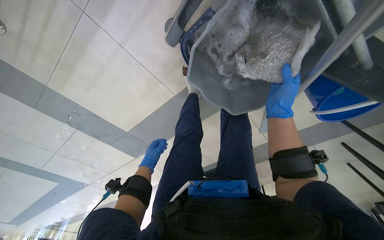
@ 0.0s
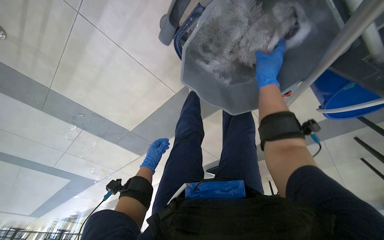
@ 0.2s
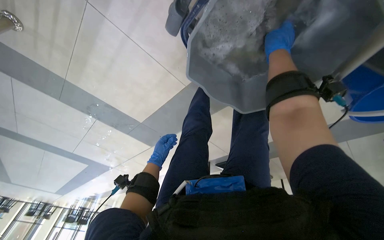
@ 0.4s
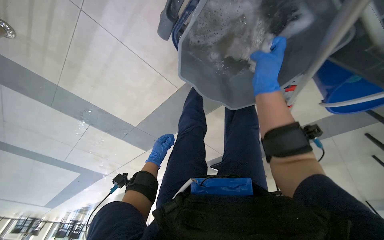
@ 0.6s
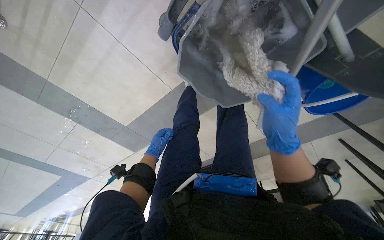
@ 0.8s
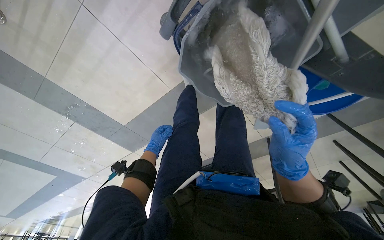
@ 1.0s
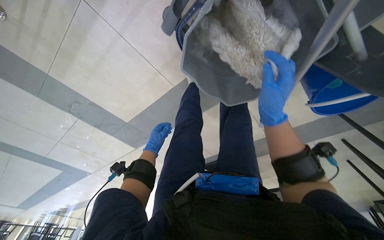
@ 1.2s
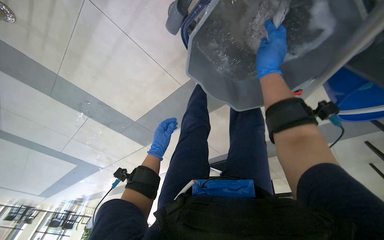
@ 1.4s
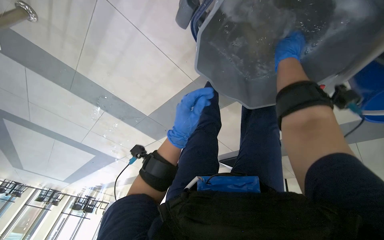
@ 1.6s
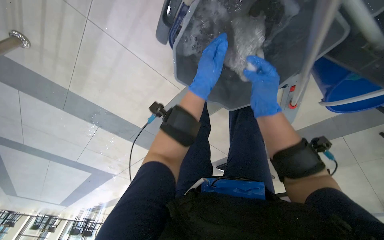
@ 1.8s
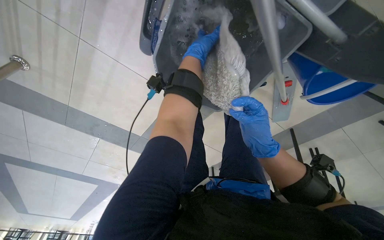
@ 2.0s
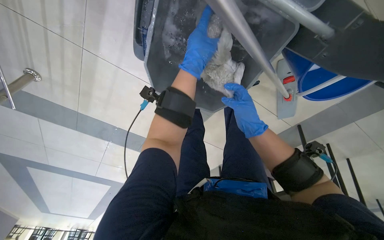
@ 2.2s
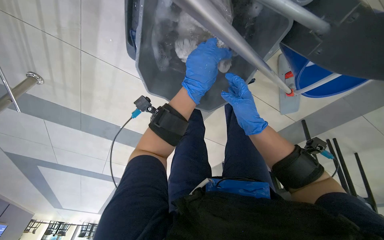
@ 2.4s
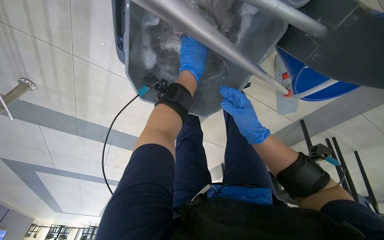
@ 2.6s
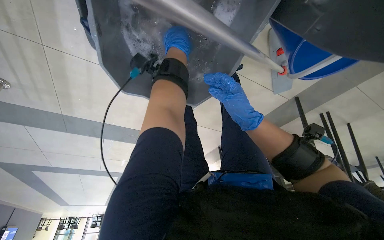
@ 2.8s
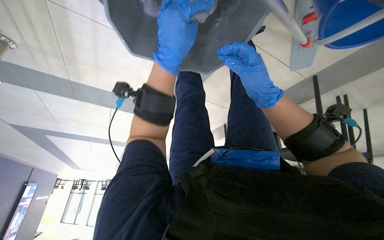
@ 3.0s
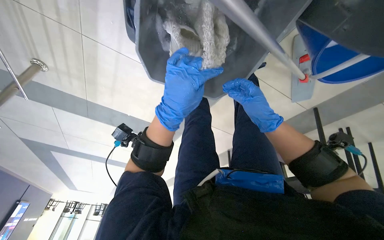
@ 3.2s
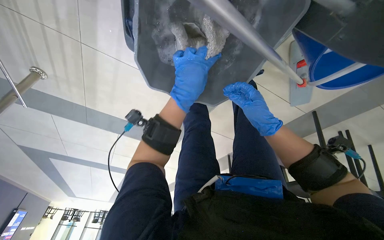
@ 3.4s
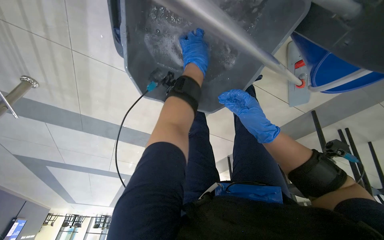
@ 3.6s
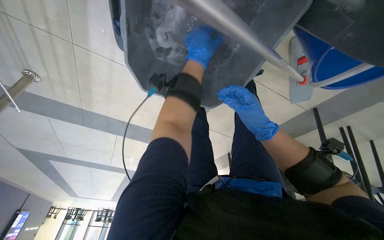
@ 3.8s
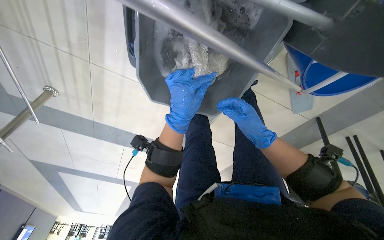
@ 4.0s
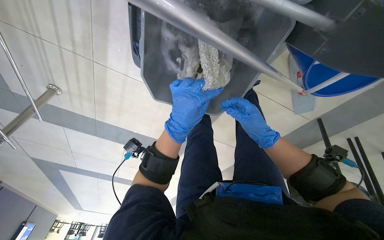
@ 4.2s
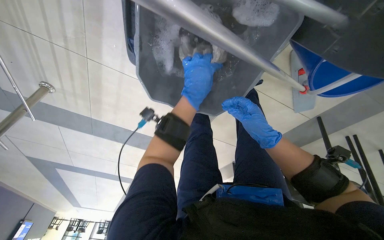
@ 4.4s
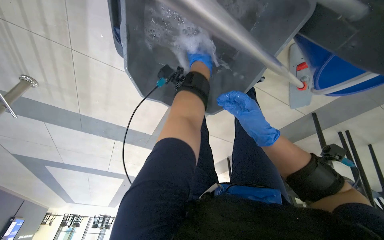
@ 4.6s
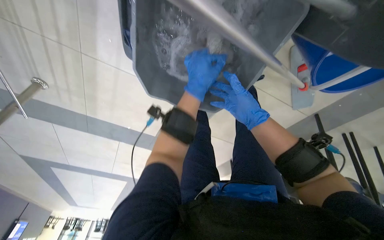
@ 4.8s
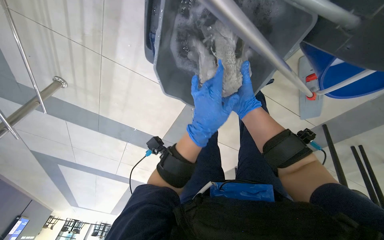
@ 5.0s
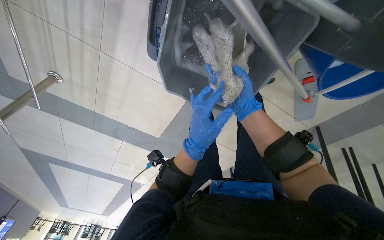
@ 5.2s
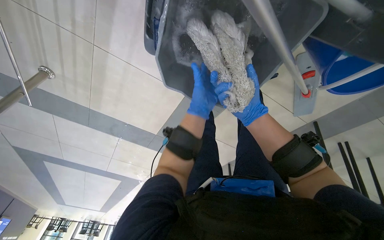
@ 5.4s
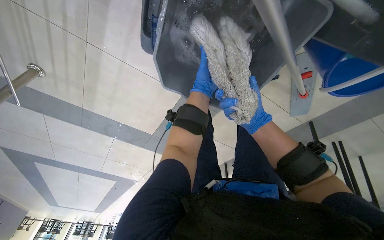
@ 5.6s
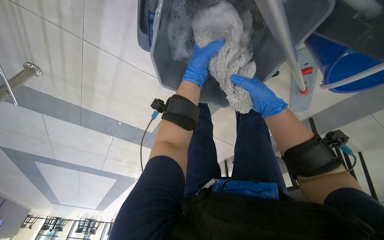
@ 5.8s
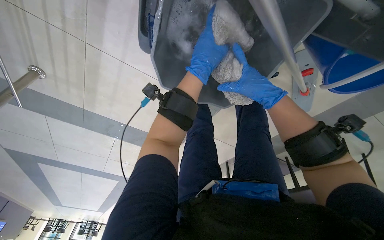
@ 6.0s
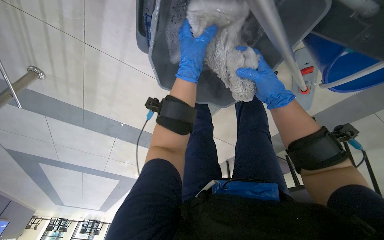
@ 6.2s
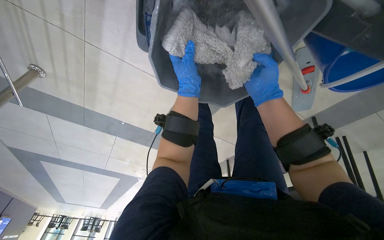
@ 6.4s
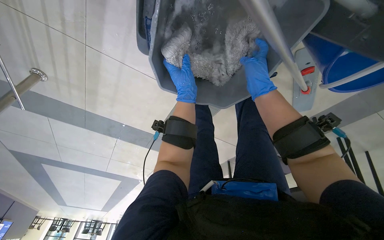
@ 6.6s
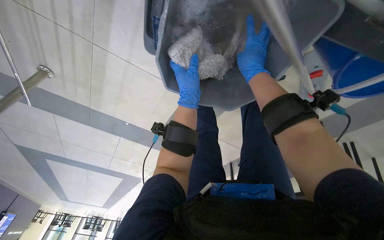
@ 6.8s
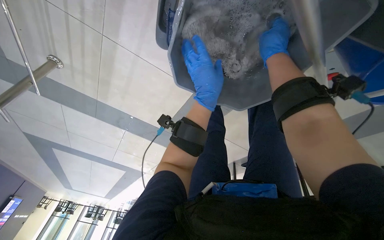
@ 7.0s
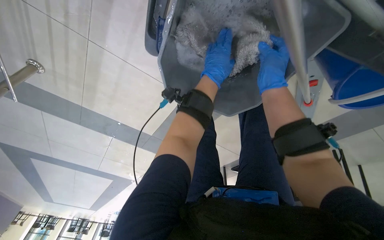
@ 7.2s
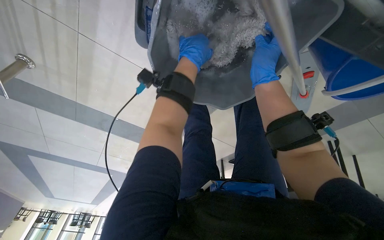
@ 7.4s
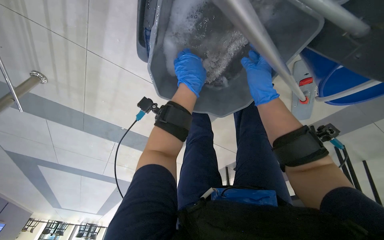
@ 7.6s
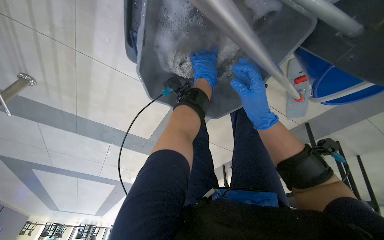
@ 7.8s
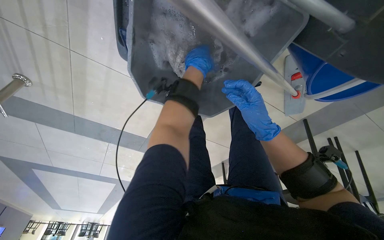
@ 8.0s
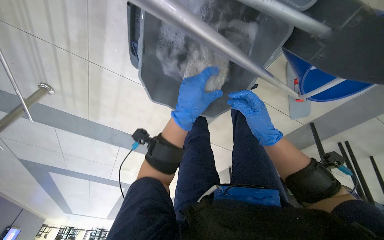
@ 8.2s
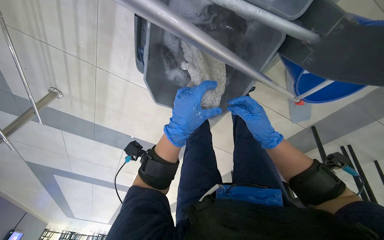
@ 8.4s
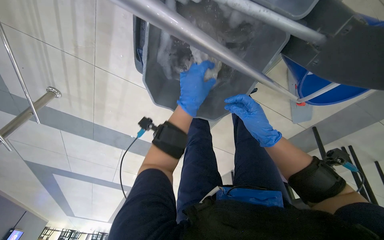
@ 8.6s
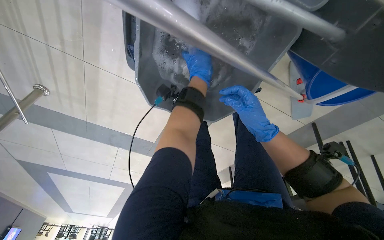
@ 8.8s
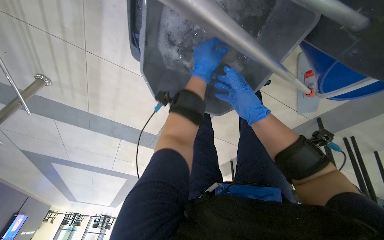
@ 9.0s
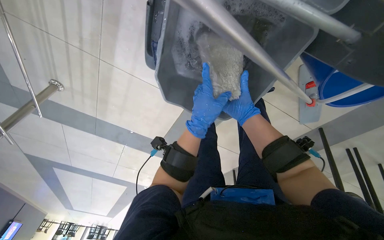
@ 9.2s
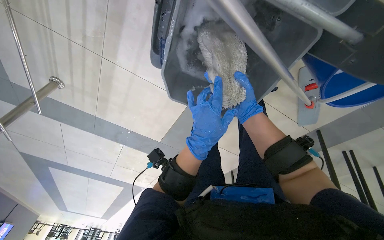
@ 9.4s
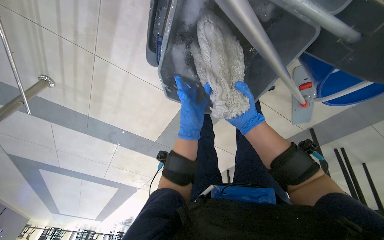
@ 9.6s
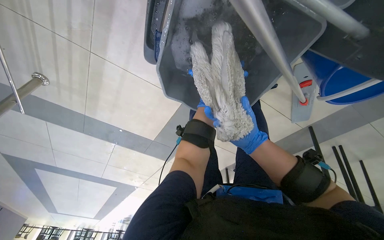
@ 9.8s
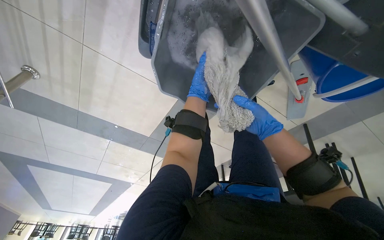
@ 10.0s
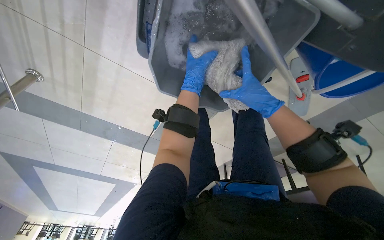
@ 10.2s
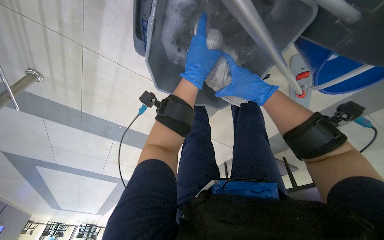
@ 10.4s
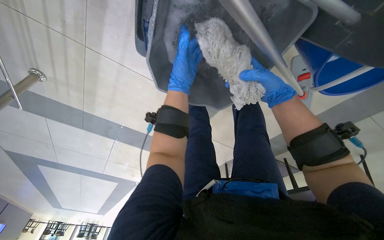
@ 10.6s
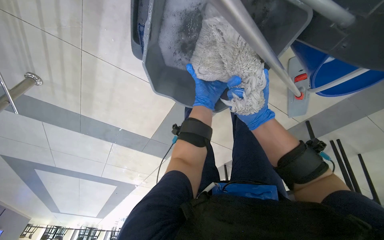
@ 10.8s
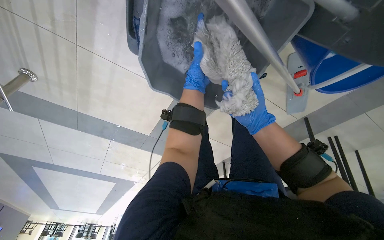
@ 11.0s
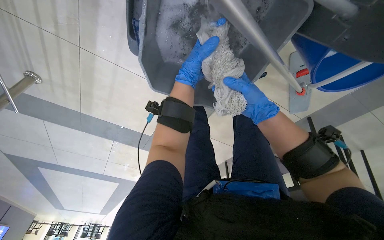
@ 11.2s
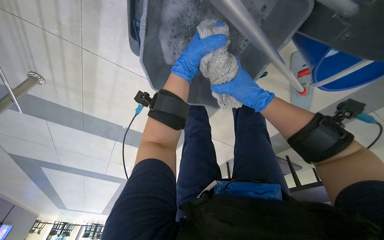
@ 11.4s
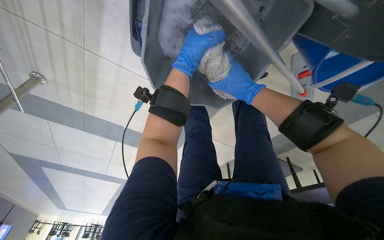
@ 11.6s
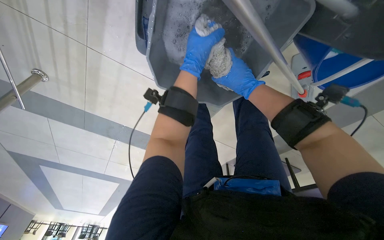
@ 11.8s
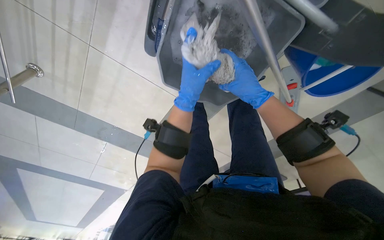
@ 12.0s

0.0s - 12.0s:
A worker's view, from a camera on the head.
Job: mopping floor.
The whole recording: Mopping floor with cleaning cart. The worker mops the floor, occasionally picking up debris and wringing the mop head using the cleaning cart.
0.0s - 1.6s: The right hand goes up and down the picture, some 30 cm each way, reversing 2 times. The left hand travels nearer to the camera, to the right and up the picture by approximately 30 cm.
1.6s - 3.0s: The right hand shifts approximately 20 cm down the picture, while the left hand moves up and down the picture over roughly 30 cm, changing direction 3 times.
3.0s - 4.4s: The view tips upward by about 15 degrees. The left hand moves up and down the picture over approximately 25 cm, changing direction 3 times.
4.4s - 6.0s: The right hand swings up and down the picture, approximately 15 cm each way, with 2 reversals, while the left hand goes up and down the picture, some 25 cm each way, reversing 2 times.
6.0s - 7.6s: The left hand reaches approximately 5 cm down the picture, then returns. The right hand goes up the picture and returns, roughly 15 cm each way.
7.6s - 9.0s: The left hand moves up and down the picture over about 20 cm, changing direction 2 times.
10.4s - 12.0s: The left hand moves down the picture, roughly 10 cm, and moves some 15 cm farther from the camera and comes back; the right hand travels down the picture and back again, approximately 10 cm each way.

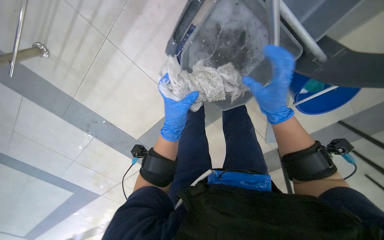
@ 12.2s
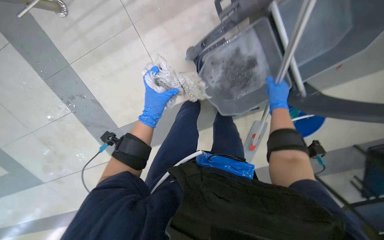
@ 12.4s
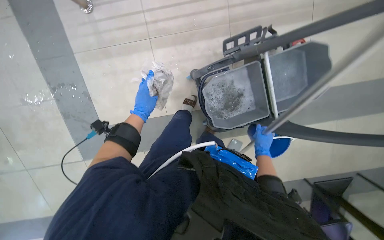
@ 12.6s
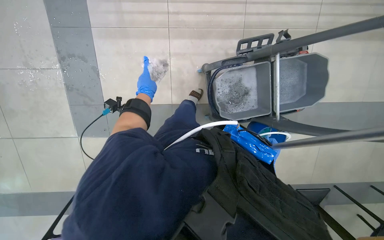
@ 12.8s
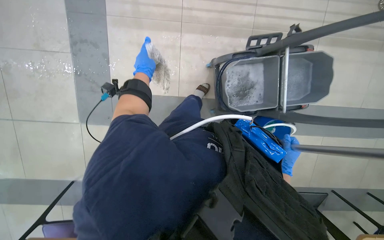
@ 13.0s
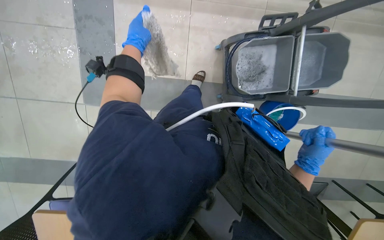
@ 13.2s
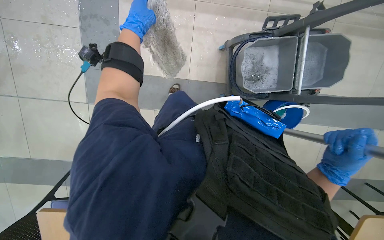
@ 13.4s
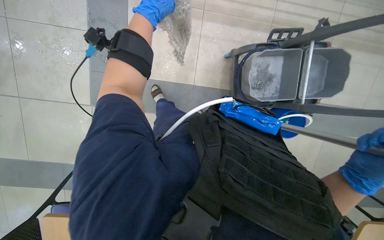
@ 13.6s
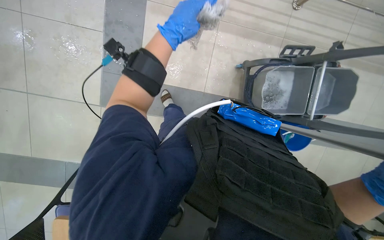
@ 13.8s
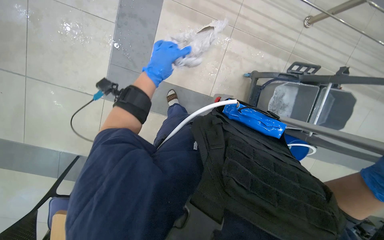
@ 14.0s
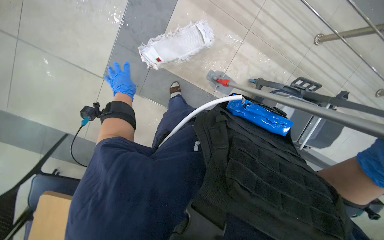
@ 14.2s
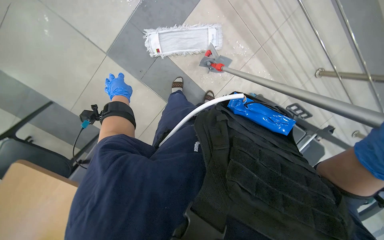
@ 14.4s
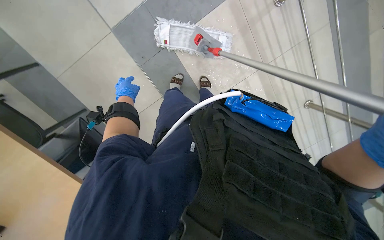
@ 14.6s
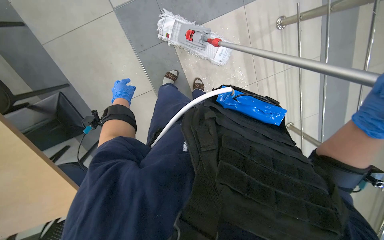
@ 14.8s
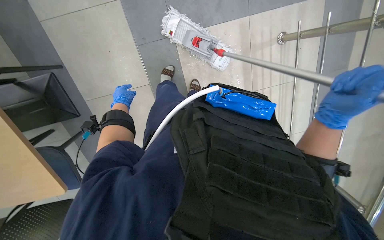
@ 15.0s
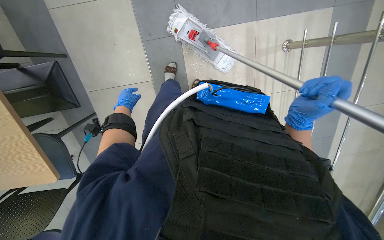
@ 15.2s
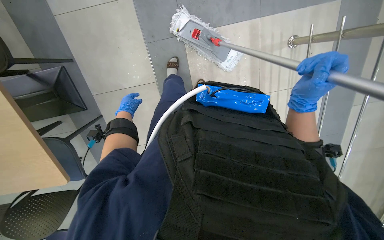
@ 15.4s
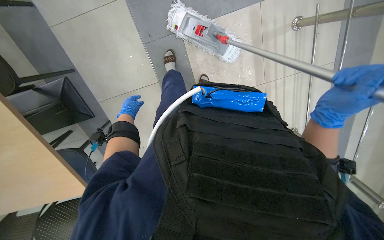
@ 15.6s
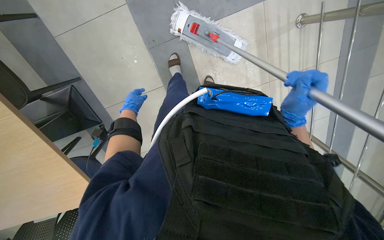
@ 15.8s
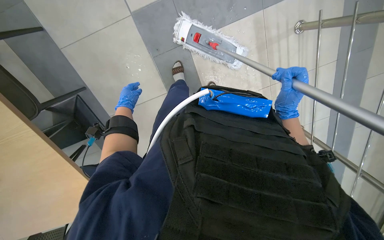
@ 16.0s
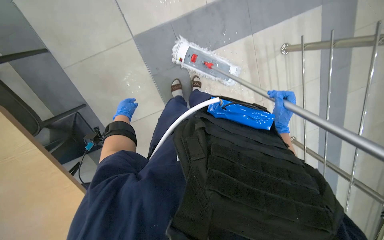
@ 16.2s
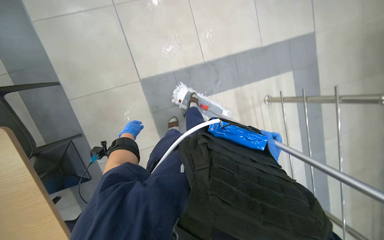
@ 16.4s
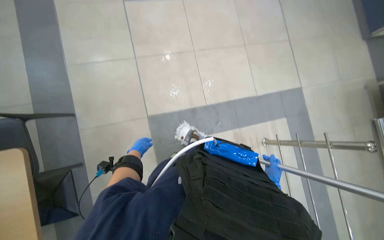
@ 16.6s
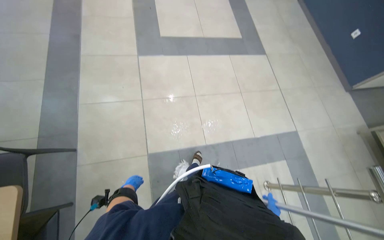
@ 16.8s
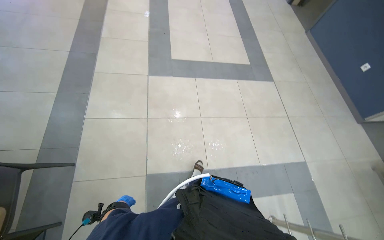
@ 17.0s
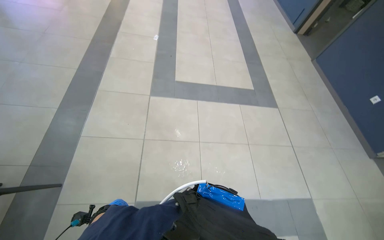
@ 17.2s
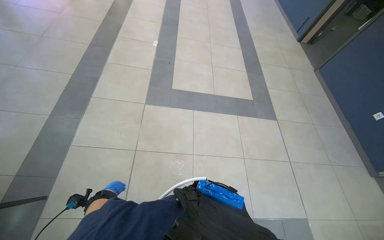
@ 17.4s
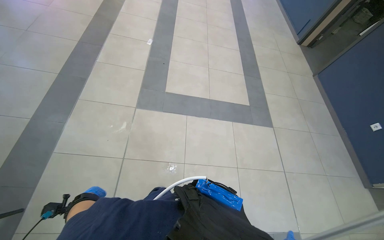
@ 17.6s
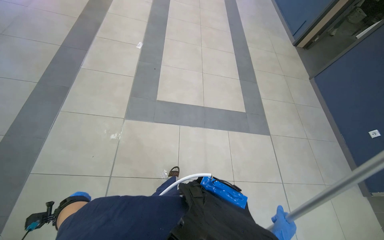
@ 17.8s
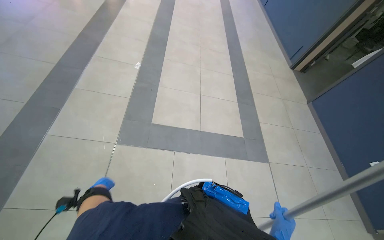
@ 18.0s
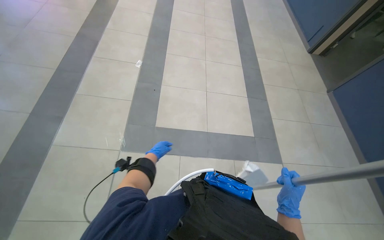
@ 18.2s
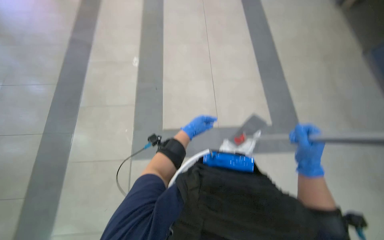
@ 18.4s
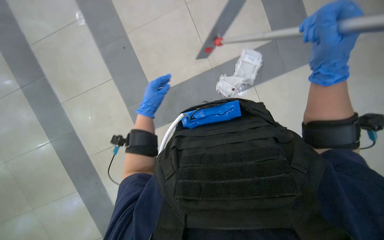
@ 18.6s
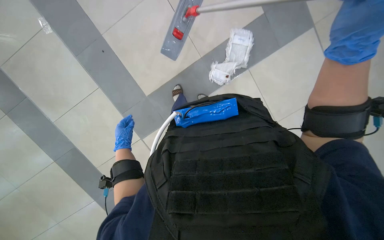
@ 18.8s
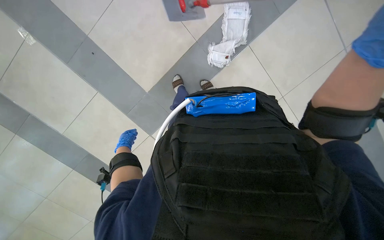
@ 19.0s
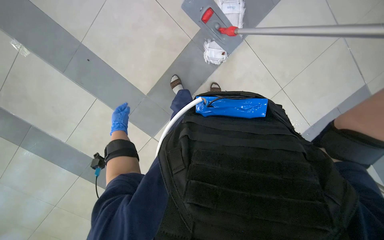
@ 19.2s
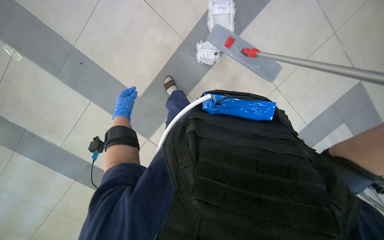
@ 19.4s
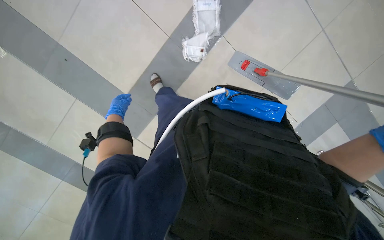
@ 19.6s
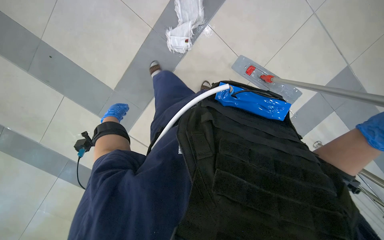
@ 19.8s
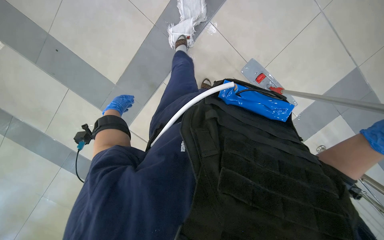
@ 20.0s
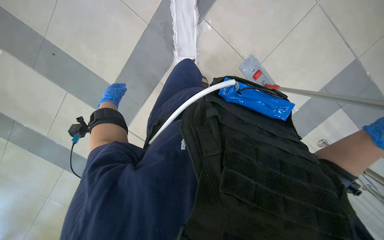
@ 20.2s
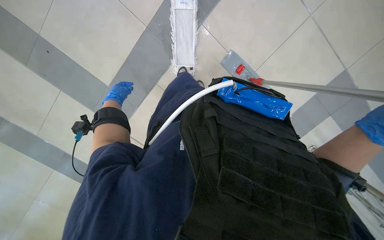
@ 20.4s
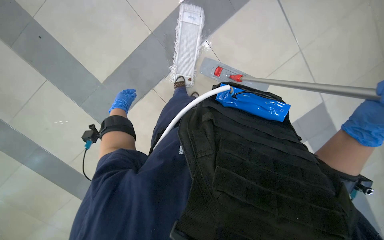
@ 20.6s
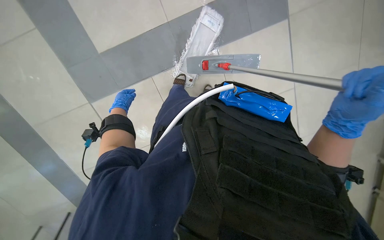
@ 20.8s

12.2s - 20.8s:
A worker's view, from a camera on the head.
Job: mopping floor.
The whole recording: Mopping floor with cleaning cart. The worker mops the floor, occasionally picking up debris and wringing the mop head using the cleaning cart.
12.2s - 13.6s: The head travels some 60 cm. The camera is aimed about 15 degrees further to the right. Everything in view rotates roughly 35 degrees clockwise.
13.6s - 15.0s: Everything in view rotates roughly 30 degrees clockwise.
15.0s - 16.6s: The camera pitches upward, by some 40 degrees.
16.6s - 18.0s: The wearer moves roughly 80 cm. The camera pitches upward, by roughly 30 degrees.
18.0s - 19.4s: The camera is carried some 50 cm. The camera pitches downward, by about 30 degrees. The scene rotates counterclockwise by roughly 35 degrees.
